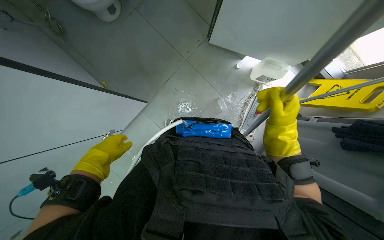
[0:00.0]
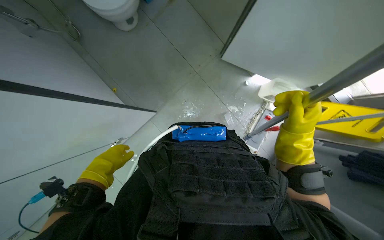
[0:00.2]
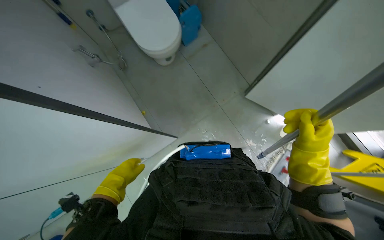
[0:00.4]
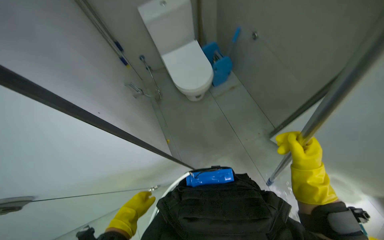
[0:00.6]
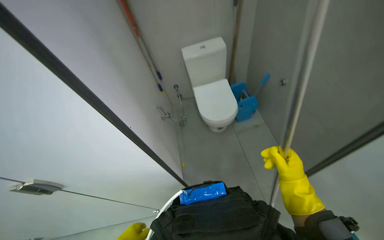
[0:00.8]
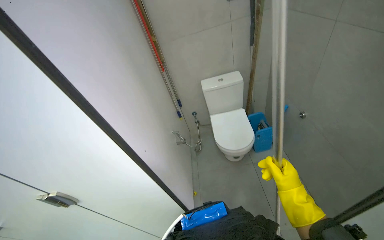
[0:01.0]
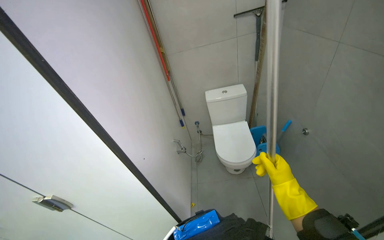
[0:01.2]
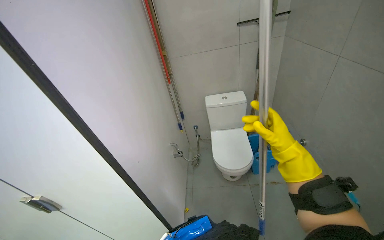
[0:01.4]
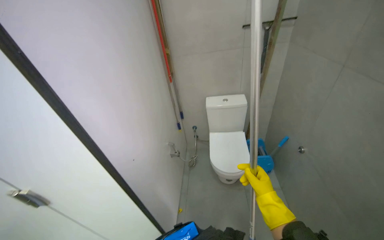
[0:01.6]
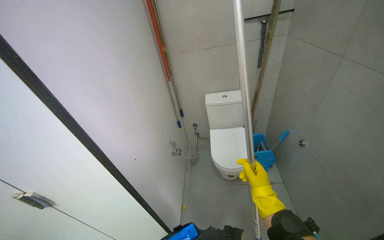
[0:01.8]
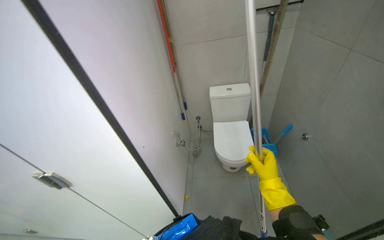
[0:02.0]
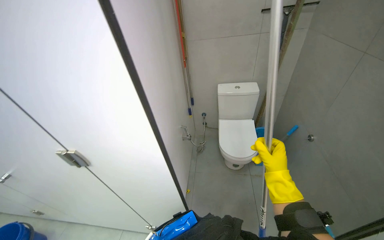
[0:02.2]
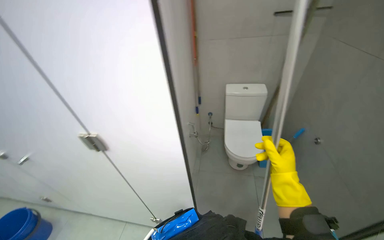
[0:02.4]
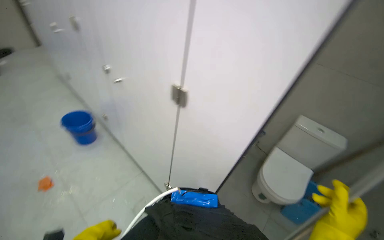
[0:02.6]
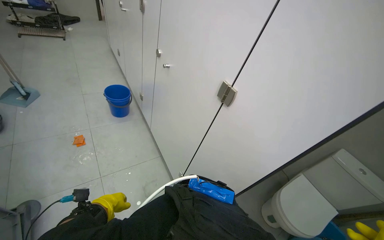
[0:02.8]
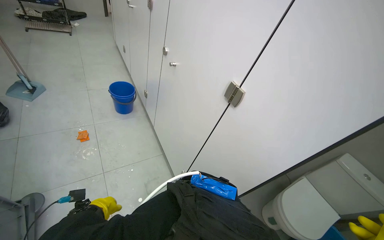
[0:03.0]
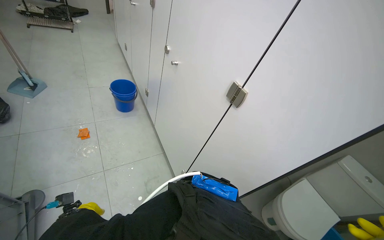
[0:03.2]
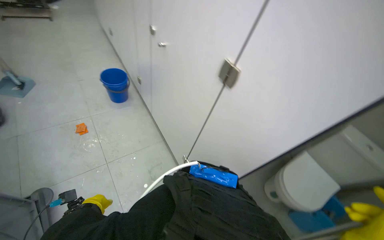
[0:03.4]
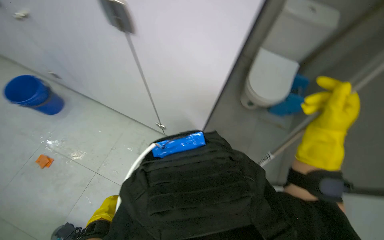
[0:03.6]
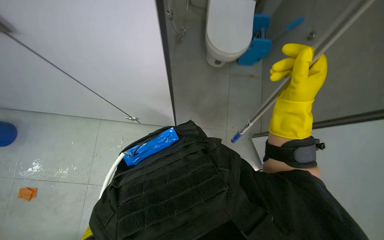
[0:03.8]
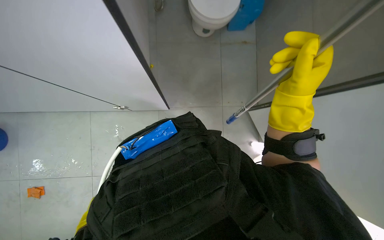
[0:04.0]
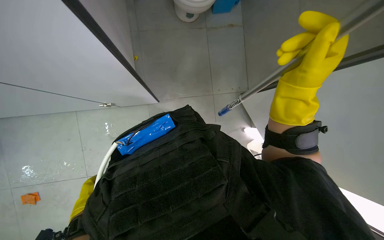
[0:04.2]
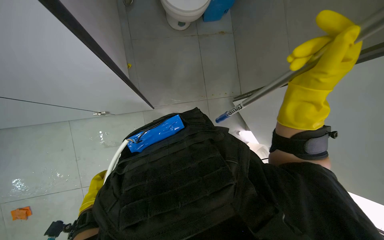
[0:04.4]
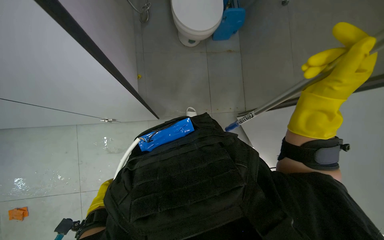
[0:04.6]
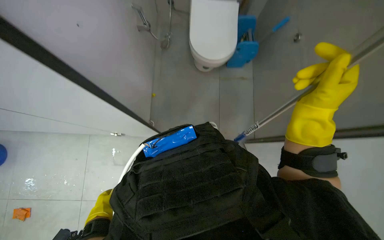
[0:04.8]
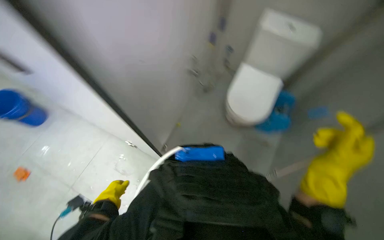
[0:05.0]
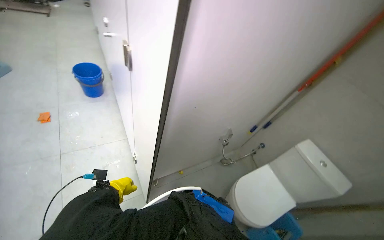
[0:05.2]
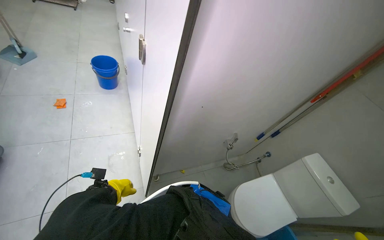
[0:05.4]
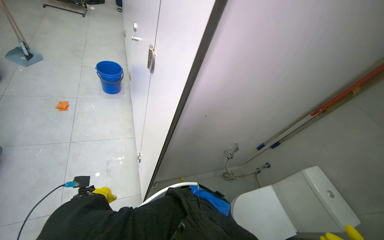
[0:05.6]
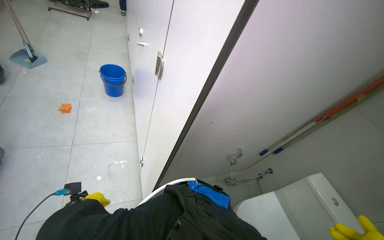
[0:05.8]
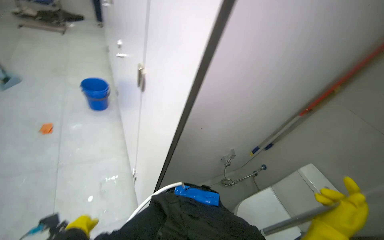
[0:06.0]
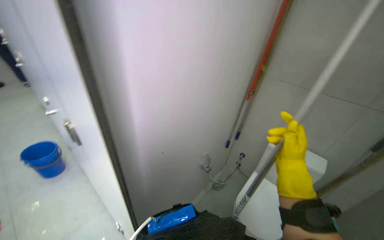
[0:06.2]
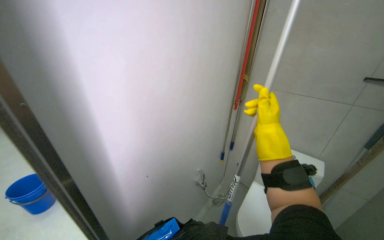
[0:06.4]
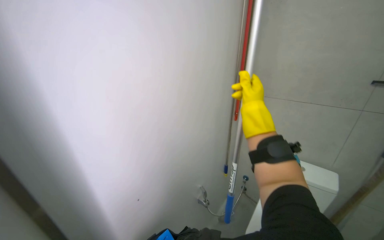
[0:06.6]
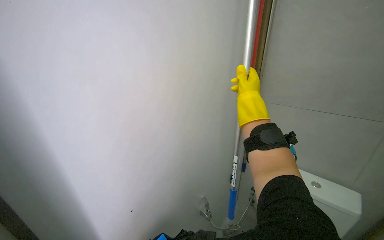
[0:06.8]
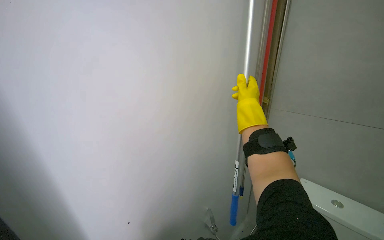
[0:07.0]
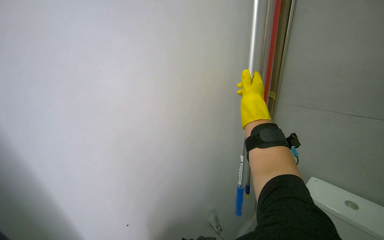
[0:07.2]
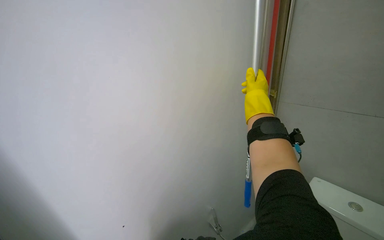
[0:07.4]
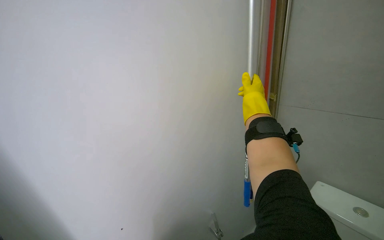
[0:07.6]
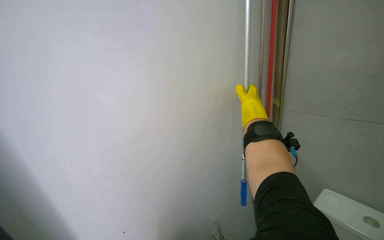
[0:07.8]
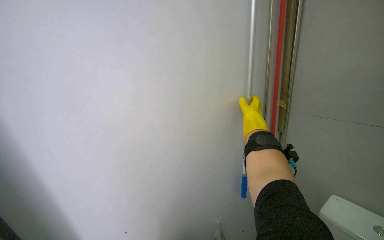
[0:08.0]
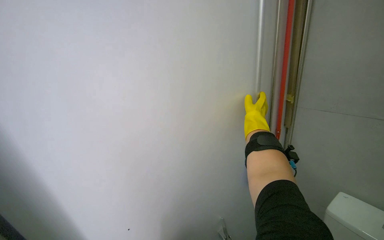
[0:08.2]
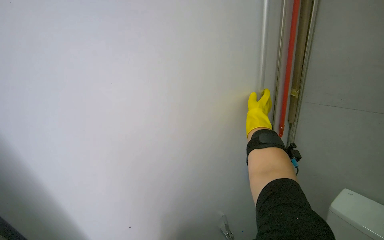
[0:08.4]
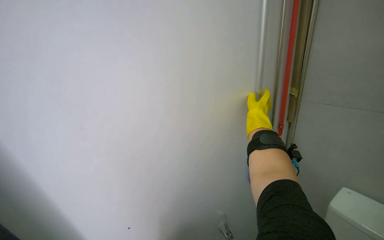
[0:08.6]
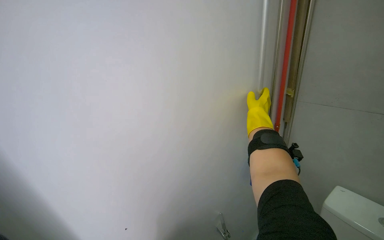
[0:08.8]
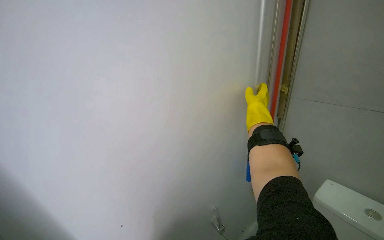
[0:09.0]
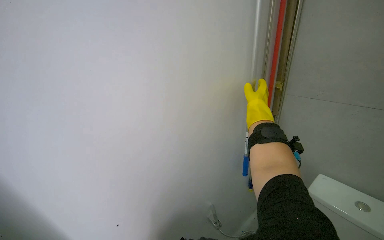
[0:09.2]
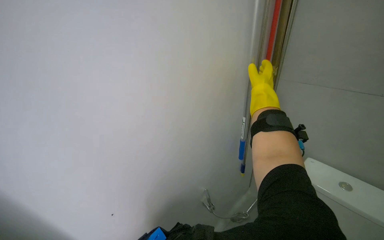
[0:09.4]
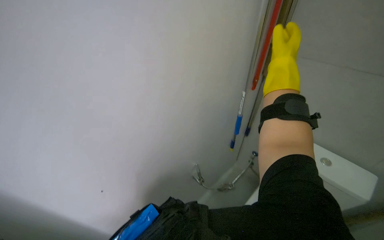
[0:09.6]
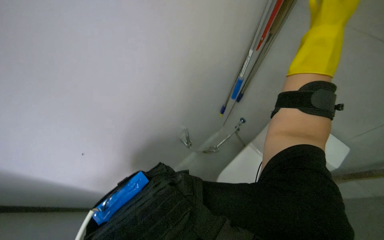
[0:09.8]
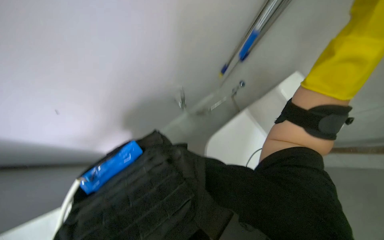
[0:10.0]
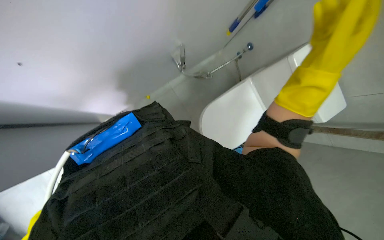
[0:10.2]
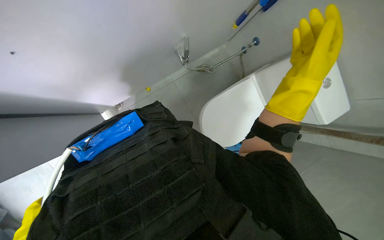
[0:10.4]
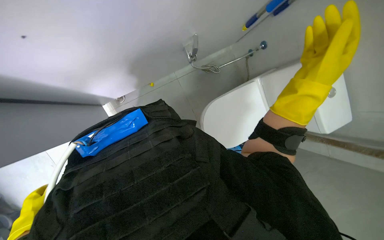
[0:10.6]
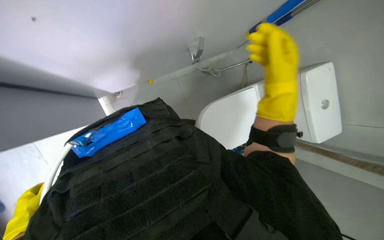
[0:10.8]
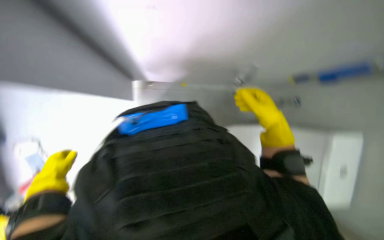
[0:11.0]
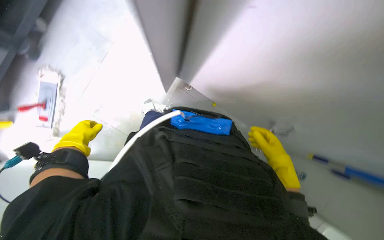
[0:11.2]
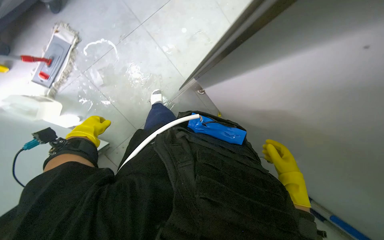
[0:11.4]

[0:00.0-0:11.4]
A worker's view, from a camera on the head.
Job: organizing items.
The whole recording: Organizing cleaning items on the floor. The worker organizes the cleaning items on the floor.
0:00.0 to 0:01.4: The camera sweeps to the left, by about 15 degrees. The camera pitches upward, by approximately 50 degrees.
0:01.4 to 0:02.8: The wearer looks approximately 65 degrees further to the left.
0:02.8 to 0:04.2: The head rotates roughly 70 degrees to the right. The view tips downward by approximately 50 degrees.
0:04.2 to 0:05.6: The view tilts roughly 30 degrees upward. The scene rotates clockwise by roughly 40 degrees.
0:05.6 to 0:07.2: The wearer looks approximately 25 degrees further upward. The scene turns about 35 degrees counterclockwise in the picture.
0:08.6 to 0:10.0: The camera is aimed about 30 degrees further to the right. The camera pitches downward, by some 50 degrees.

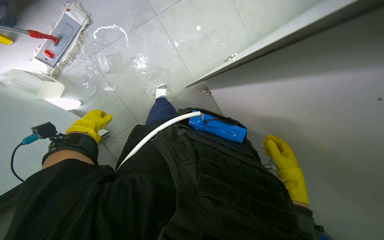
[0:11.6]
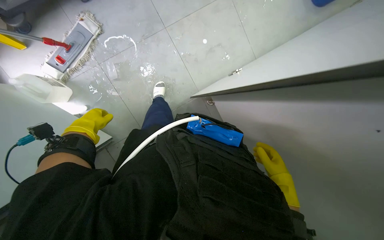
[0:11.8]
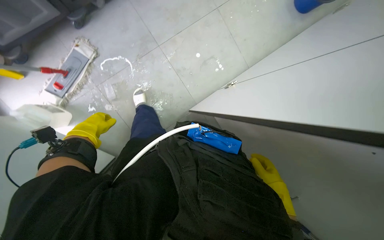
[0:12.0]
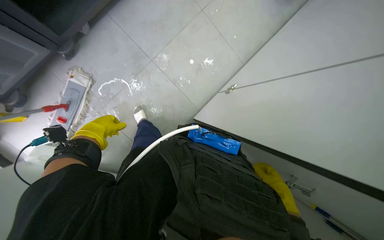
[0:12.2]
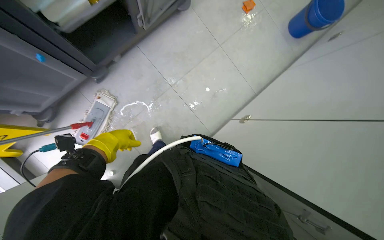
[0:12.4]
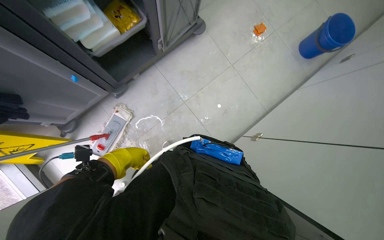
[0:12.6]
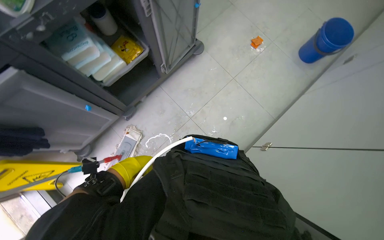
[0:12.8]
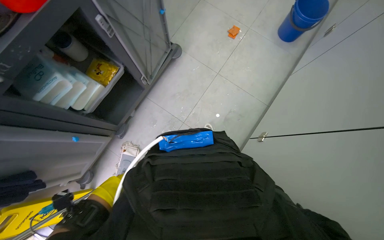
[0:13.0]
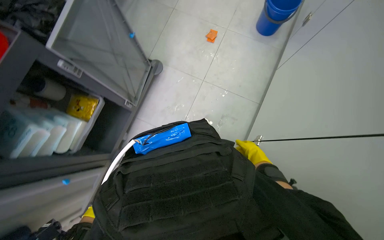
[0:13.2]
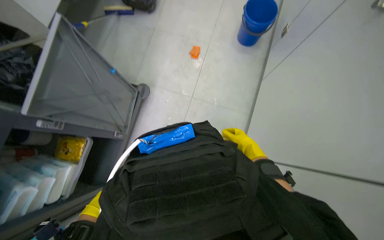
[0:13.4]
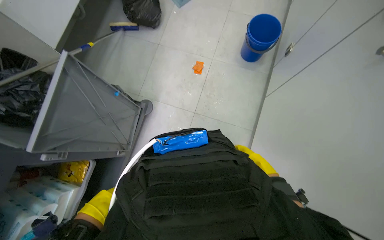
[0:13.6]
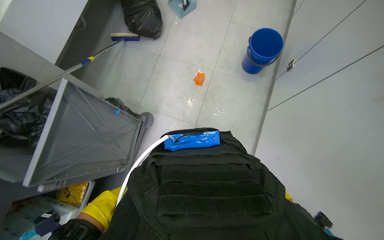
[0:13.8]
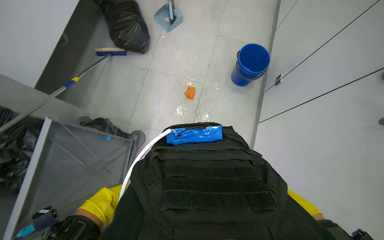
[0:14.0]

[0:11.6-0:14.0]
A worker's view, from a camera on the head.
Job: organizing items.
The whole recording: Organizing cleaning items on the floor. The worker organizes the cleaning items on the floor.
0:11.6 to 0:12.8: The camera is carried about 40 cm. The camera pitches upward, by some 15 degrees.
0:12.8 to 0:14.0: The head travels some 70 cm. The scene turns roughly 30 degrees counterclockwise in the picture.

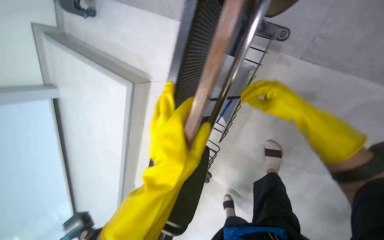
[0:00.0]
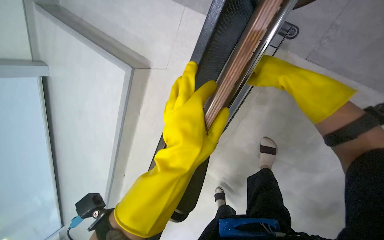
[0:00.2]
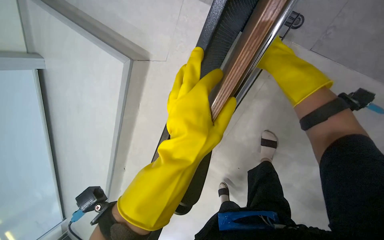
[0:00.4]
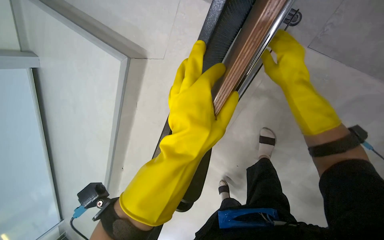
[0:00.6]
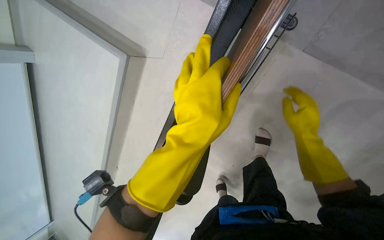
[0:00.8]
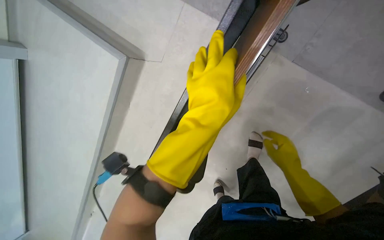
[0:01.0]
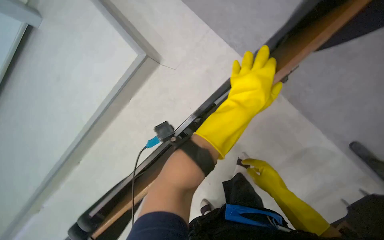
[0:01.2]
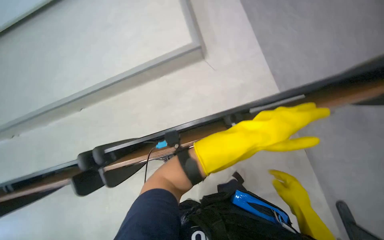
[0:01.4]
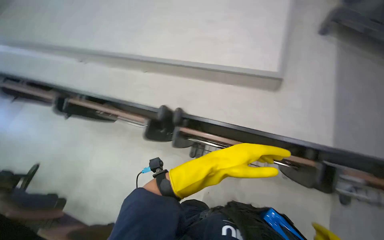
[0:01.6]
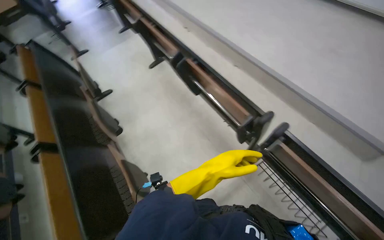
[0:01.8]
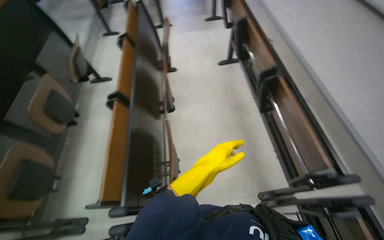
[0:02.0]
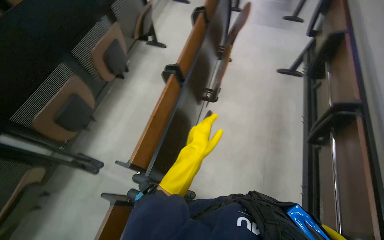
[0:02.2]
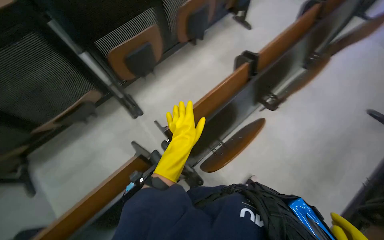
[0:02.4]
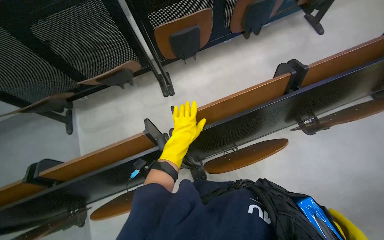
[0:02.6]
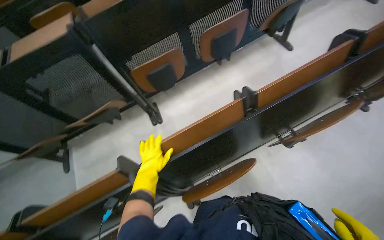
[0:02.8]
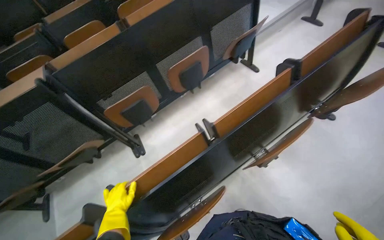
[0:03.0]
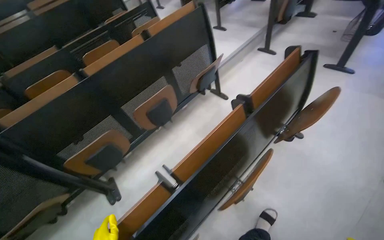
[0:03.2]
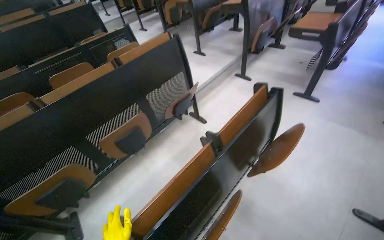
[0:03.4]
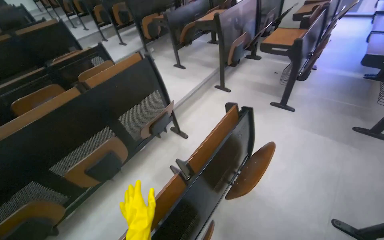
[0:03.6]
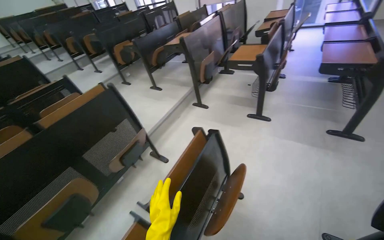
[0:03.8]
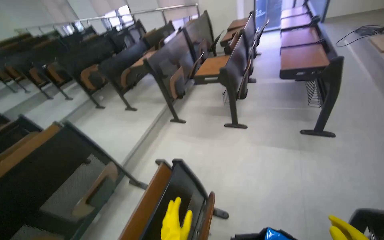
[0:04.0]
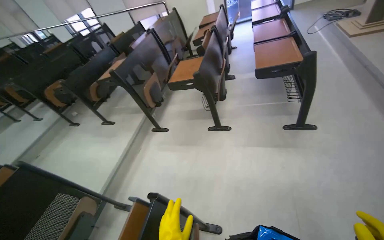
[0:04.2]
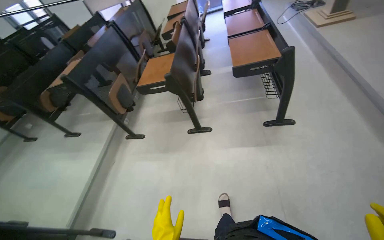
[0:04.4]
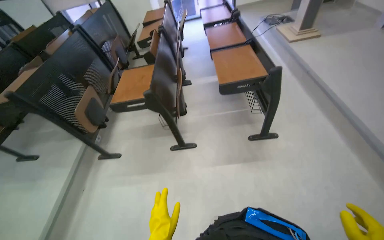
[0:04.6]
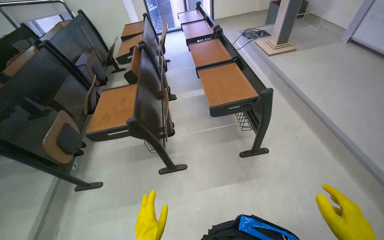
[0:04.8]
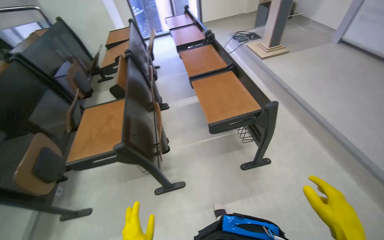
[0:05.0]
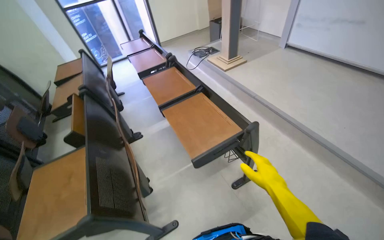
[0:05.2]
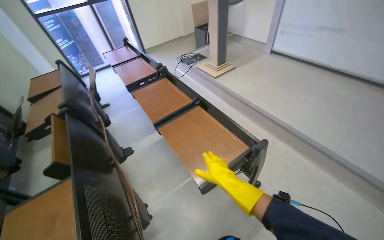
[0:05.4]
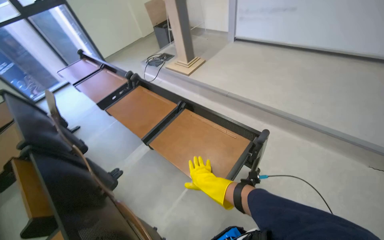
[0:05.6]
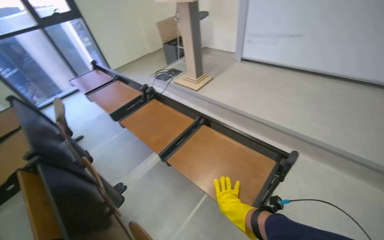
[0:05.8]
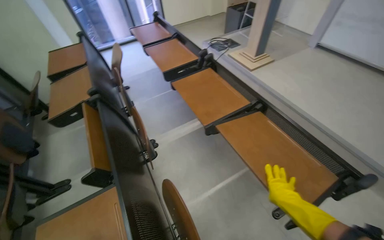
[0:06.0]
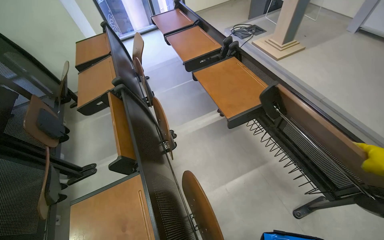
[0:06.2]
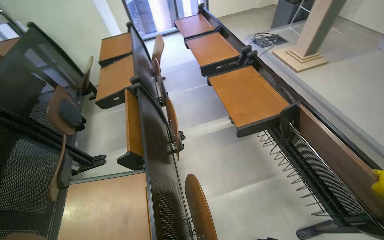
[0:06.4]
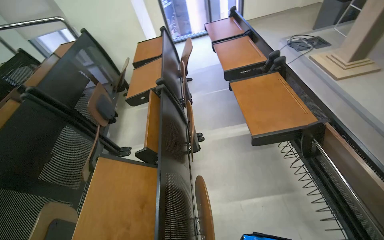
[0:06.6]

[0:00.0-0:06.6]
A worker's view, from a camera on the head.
Job: organizing items.
The whole recording: Adjusting lecture hall chairs. The worker walks through the lecture hall, pushing down the foldable desks of the chairs.
0:00.0 to 0:01.6: The view swings some 15 degrees to the right. Everything in view rotates roughly 35 degrees clockwise.
0:01.6 to 0:03.2: The head travels roughly 80 cm. The head rotates roughly 95 degrees to the left.
0:03.2 to 0:05.0: The head travels roughly 1.5 m. The head rotates some 60 degrees to the right. The wearer looks some 15 degrees further upward.
0:05.0 to 0:06.6: The wearer moves some 70 cm.
